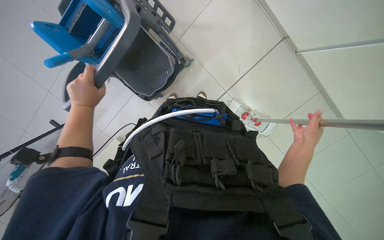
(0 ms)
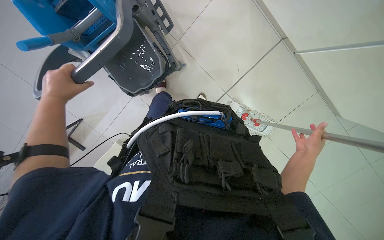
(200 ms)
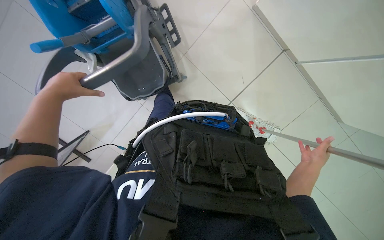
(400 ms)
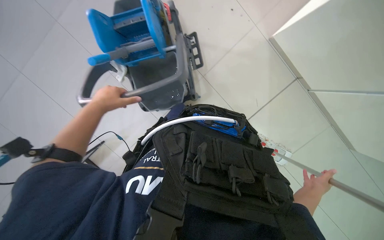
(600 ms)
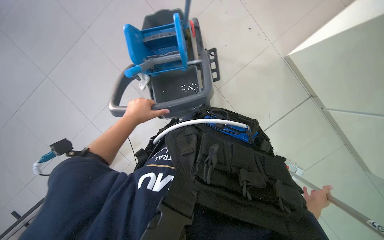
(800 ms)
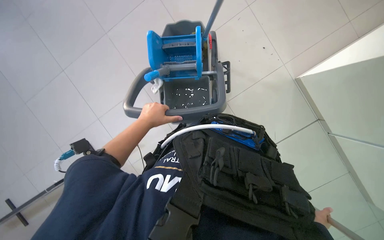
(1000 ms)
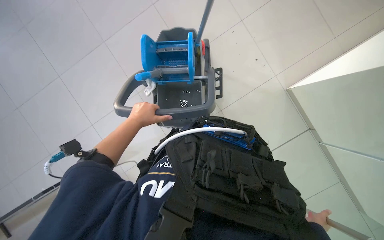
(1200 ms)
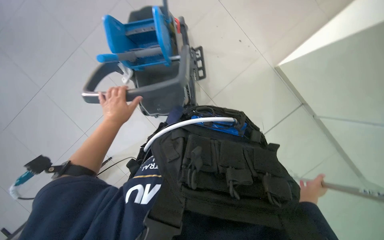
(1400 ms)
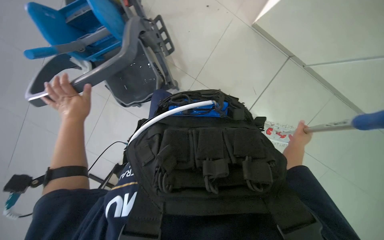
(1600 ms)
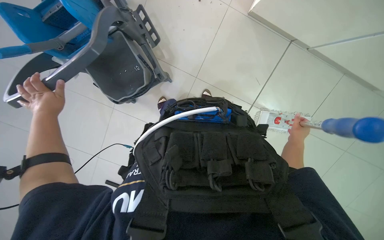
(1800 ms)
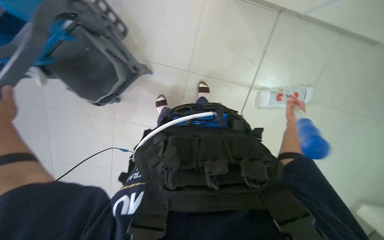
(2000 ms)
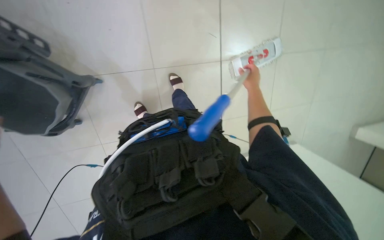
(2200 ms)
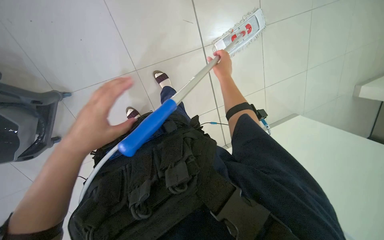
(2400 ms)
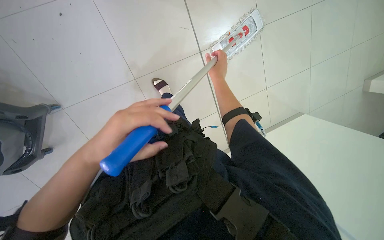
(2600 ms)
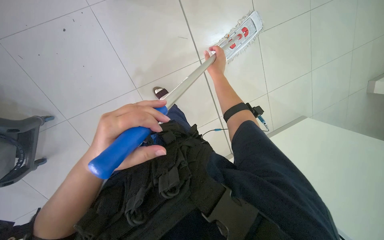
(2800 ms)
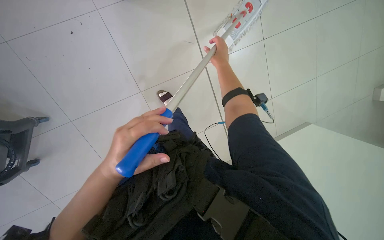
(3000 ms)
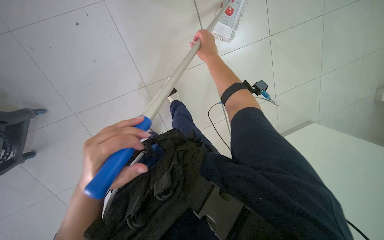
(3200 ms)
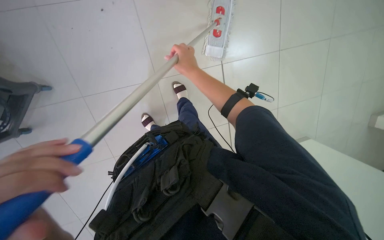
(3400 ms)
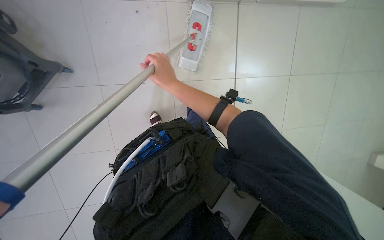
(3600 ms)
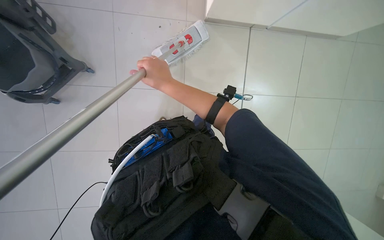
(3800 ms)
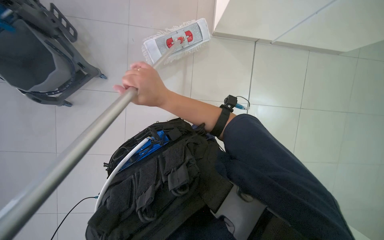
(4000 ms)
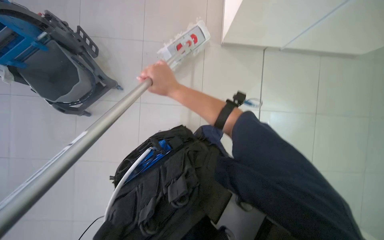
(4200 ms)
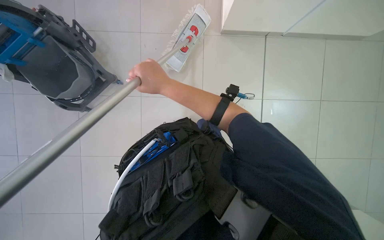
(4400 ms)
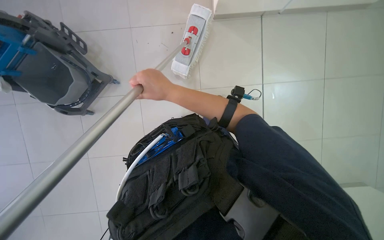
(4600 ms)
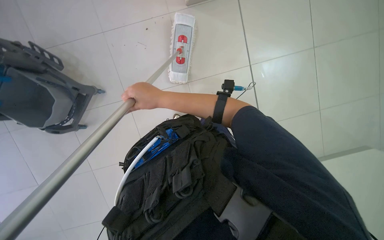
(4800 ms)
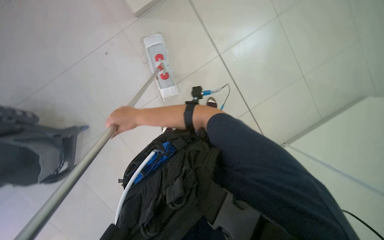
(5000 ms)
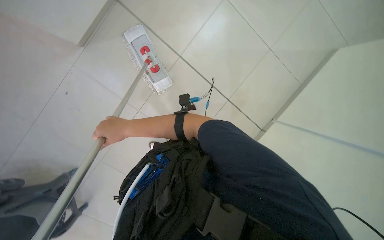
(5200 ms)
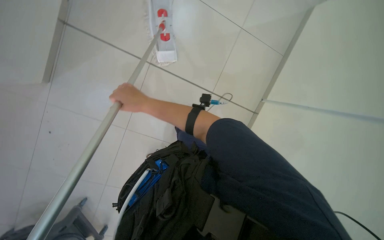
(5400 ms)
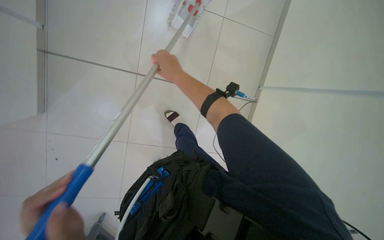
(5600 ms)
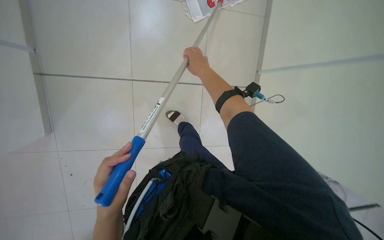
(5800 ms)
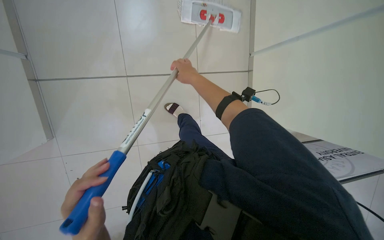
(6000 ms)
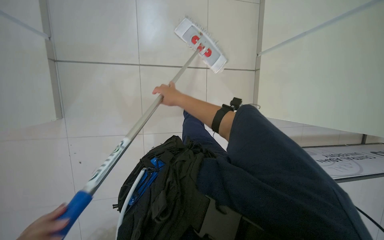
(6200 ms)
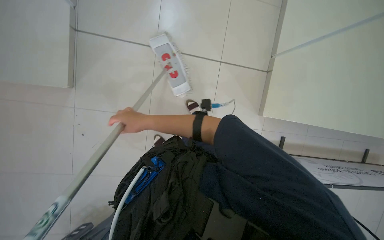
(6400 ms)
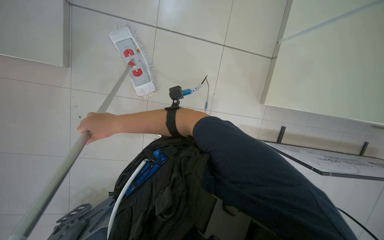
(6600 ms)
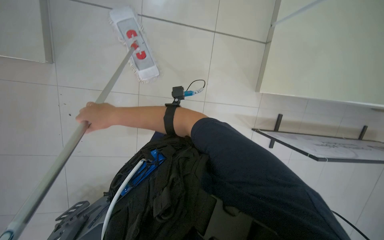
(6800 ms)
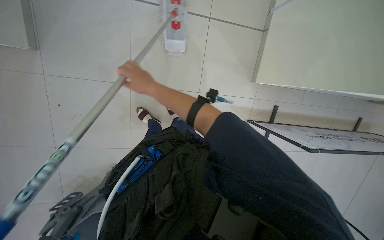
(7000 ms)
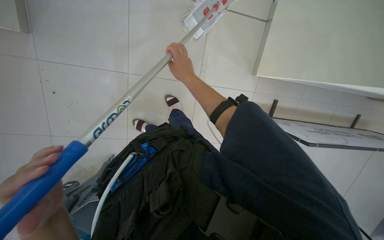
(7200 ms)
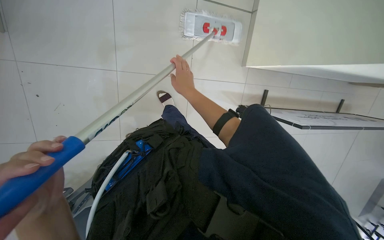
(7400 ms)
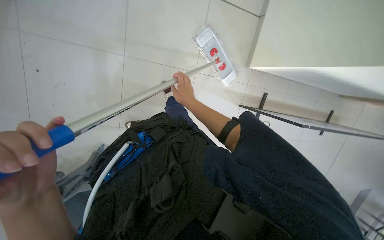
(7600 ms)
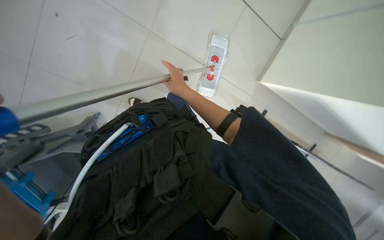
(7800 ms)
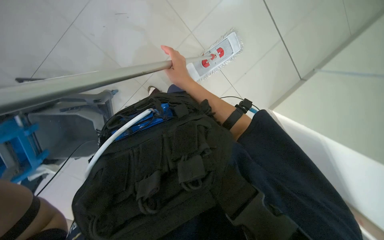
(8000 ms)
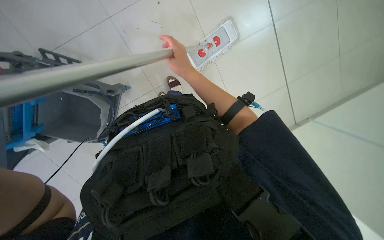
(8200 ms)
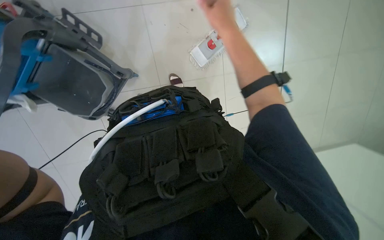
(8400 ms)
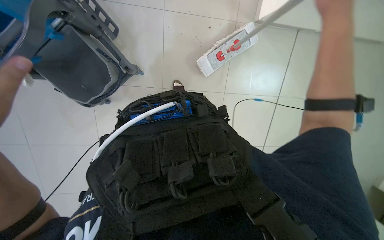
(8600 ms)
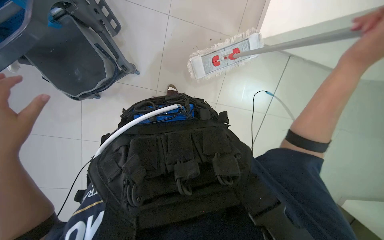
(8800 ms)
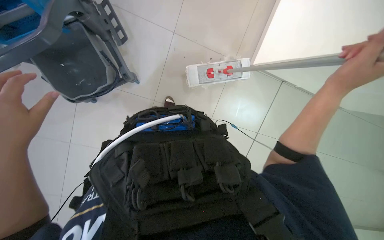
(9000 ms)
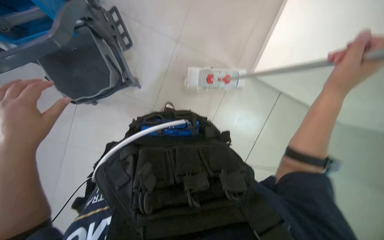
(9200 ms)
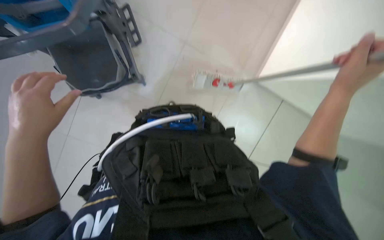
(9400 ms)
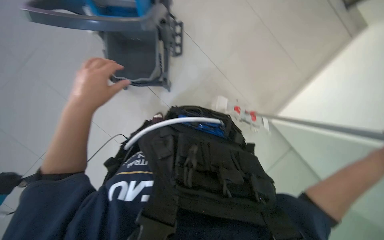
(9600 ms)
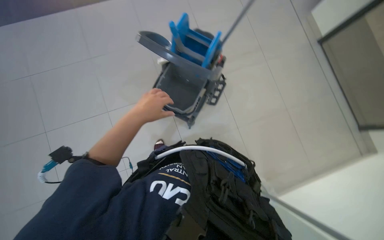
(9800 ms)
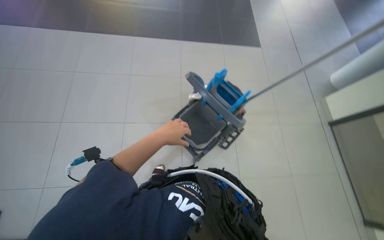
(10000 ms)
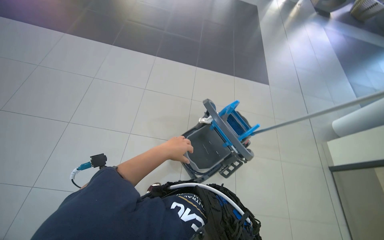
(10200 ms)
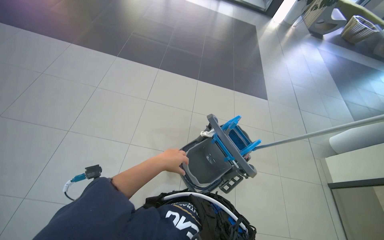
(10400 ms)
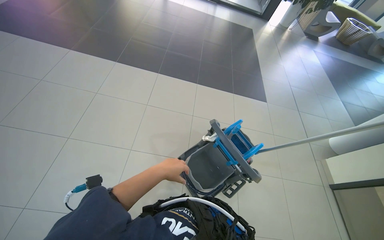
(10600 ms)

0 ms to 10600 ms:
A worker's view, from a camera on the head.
Job: mopping floor.
The whole recording: Mopping building floor. The worker mops the floor in the building with a flat mop.
0 ms to 1600 ms: The view tilts approximately 15 degrees upward. The right hand travels down the picture and back again, some 10 cm each way.
1600 ms to 3000 ms: The scene rotates counterclockwise by roughly 30 degrees. The right hand heads up the picture, covering about 15 cm.
3000 ms to 4600 ms: The right hand goes roughly 35 cm to the left, nearer to the camera and down the picture.
4600 ms to 6000 ms: The right hand is displaced up the picture by roughly 15 cm, and goes to the left and returns, about 5 cm each way.
6000 ms to 7600 ms: The view tips downward by roughly 20 degrees. The right hand moves down the picture and farther from the camera, roughly 20 cm, and moves some 15 cm to the left and comes back.
7600 ms to 9000 ms: The view swings some 15 degrees to the right. The scene rotates clockwise by approximately 30 degrees.
9000 ms to 10600 ms: The view tips upward by about 55 degrees. Everything in view rotates roughly 70 degrees clockwise.

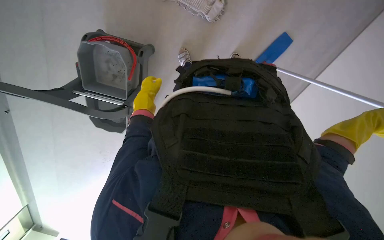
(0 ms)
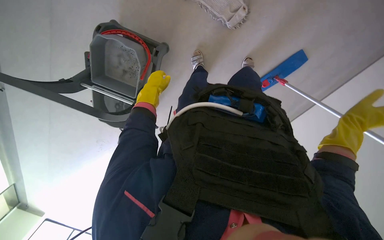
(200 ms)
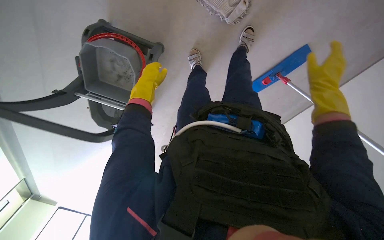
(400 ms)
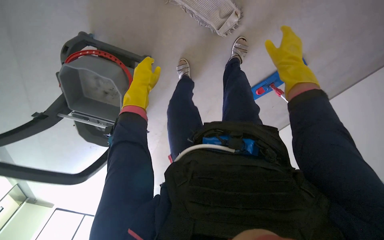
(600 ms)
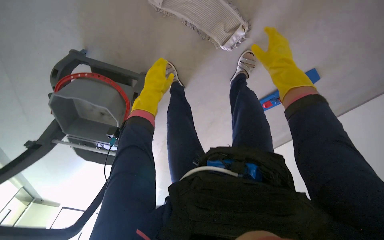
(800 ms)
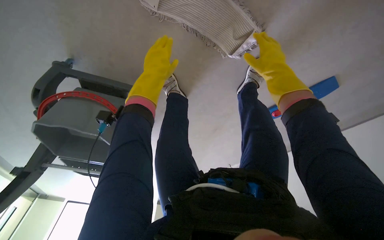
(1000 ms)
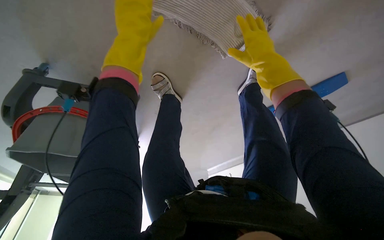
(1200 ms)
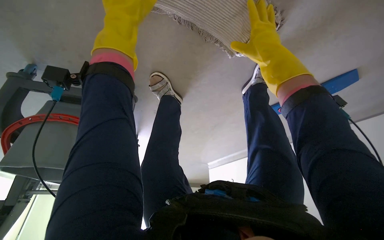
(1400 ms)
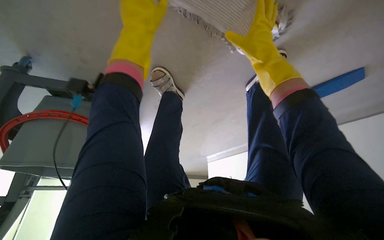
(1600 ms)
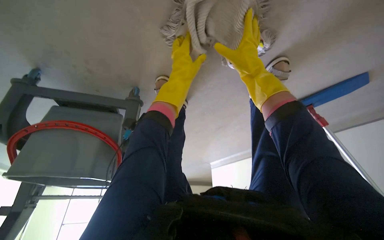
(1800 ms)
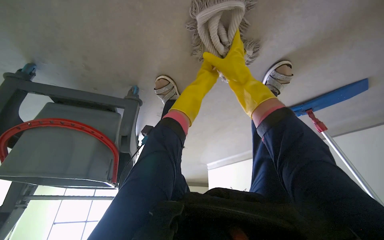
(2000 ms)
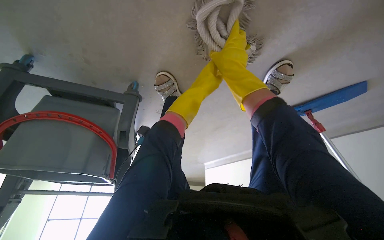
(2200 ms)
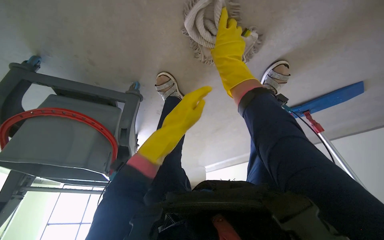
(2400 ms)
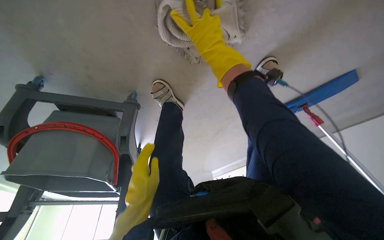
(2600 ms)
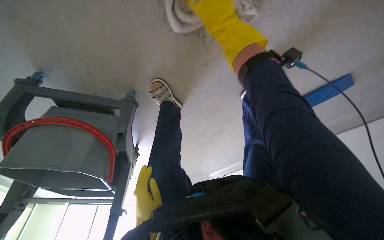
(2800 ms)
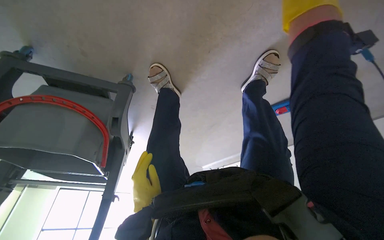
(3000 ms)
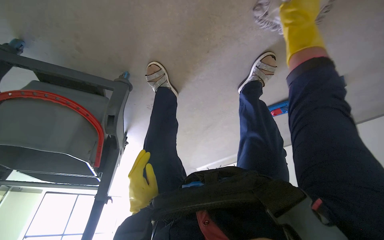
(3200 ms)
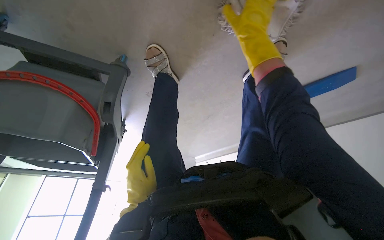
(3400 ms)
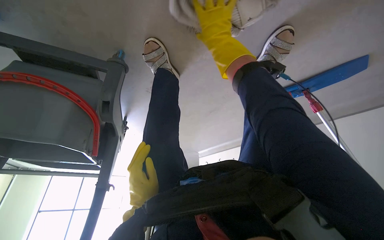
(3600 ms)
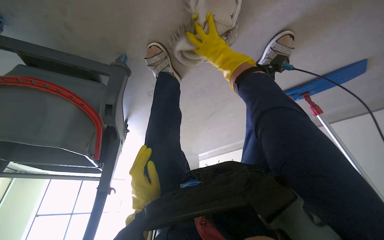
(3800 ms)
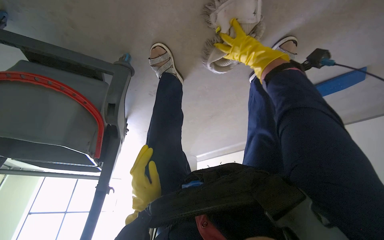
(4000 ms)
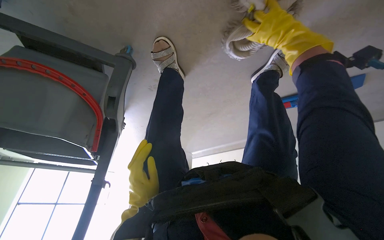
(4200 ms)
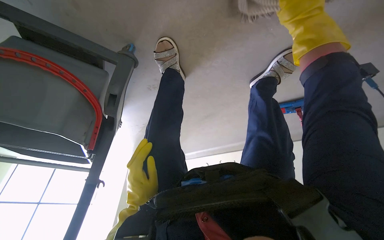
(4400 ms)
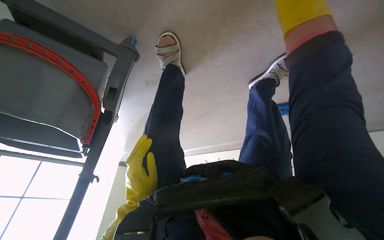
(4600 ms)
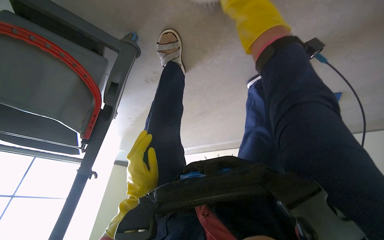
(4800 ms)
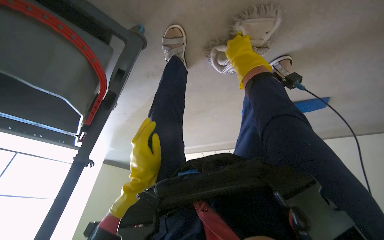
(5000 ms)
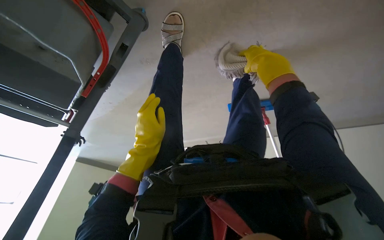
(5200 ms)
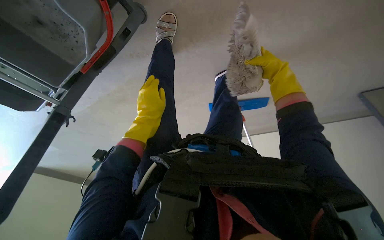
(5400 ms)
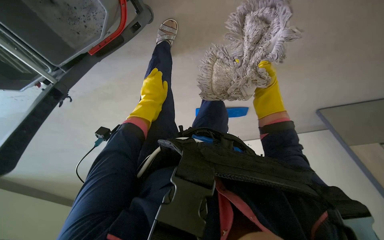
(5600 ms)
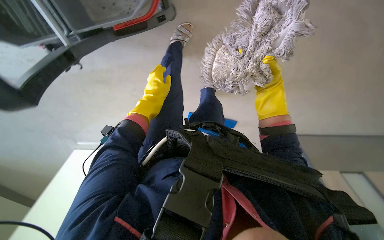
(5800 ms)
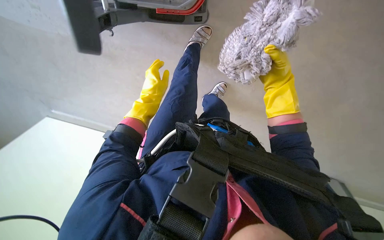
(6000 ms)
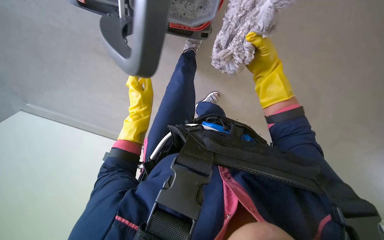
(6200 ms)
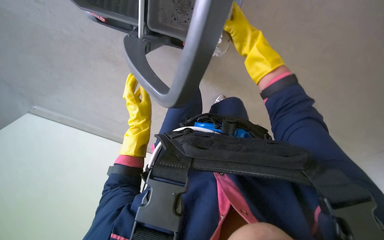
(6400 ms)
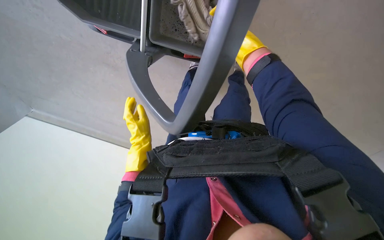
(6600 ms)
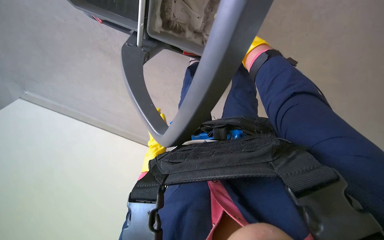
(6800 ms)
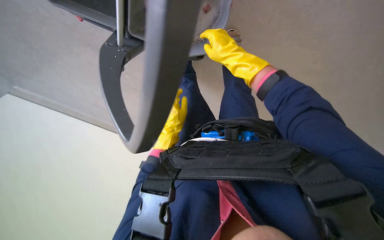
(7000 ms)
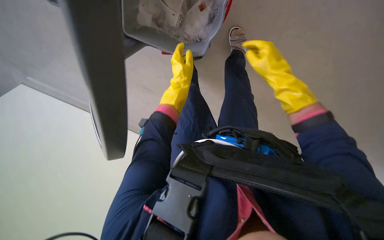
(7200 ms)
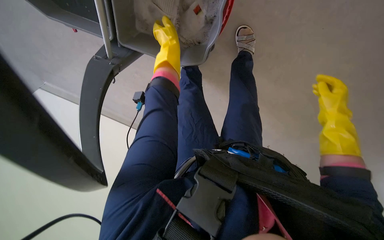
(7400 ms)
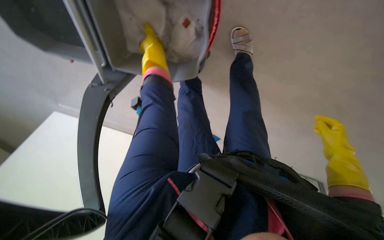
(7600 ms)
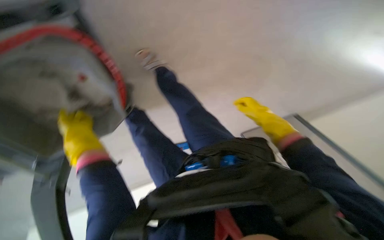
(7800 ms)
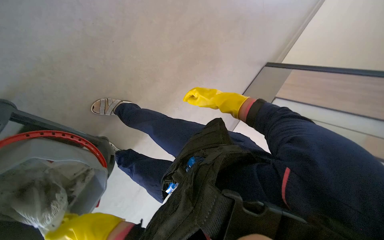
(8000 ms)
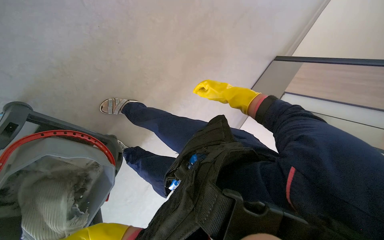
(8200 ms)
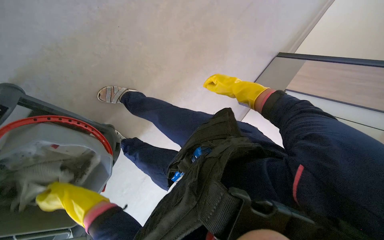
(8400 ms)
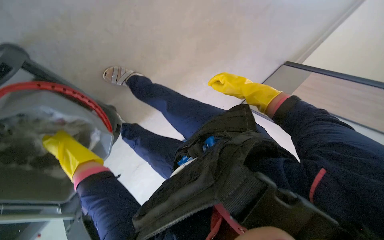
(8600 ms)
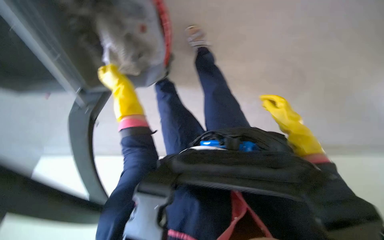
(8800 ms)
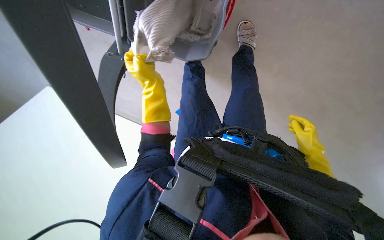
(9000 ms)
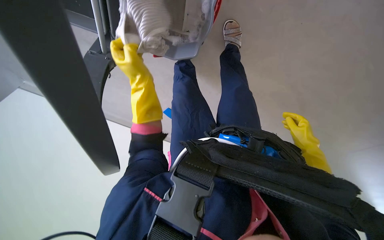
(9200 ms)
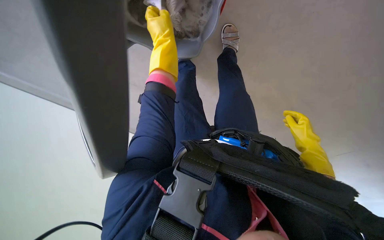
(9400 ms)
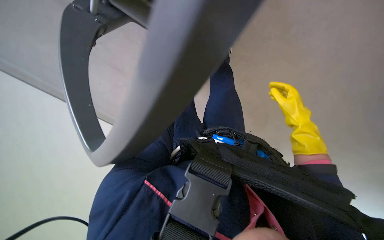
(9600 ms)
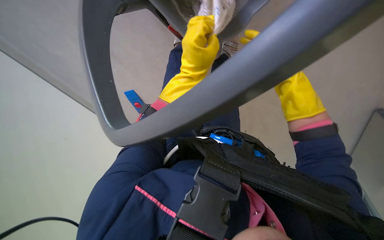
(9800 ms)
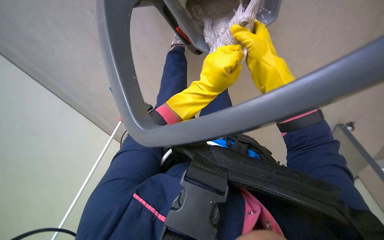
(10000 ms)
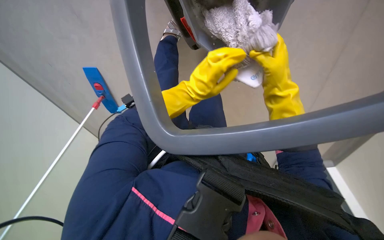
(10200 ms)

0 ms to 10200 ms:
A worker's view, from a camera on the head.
Job: preparing cleaning supplies.
The whole recording: Wringing out mop head. The worker wrings out the mop head into a bucket.
0 ms to 1400 ms: The head travels approximately 60 cm. The view tips downward by approximately 15 degrees.
1400 ms to 3000 ms: The left hand moves down the picture, roughly 50 cm.
4400 ms to 5800 ms: The wearer moves approximately 40 cm. The view swings about 30 degrees to the right. The view tips upward by approximately 10 degrees.
5800 ms to 7200 ms: The right hand reaches roughly 5 cm to the left, then returns.
7200 ms to 8800 ms: Everything in view rotates approximately 40 degrees counterclockwise.
8800 ms to 10200 ms: The camera sweeps to the right, by about 25 degrees. The left hand is displaced to the right by roughly 10 cm; the right hand heads to the left, up the picture and nearer to the camera, covering approximately 30 cm.
